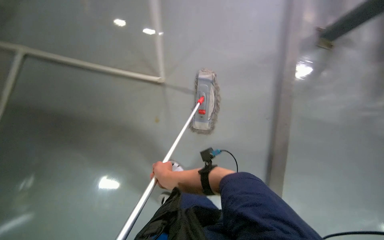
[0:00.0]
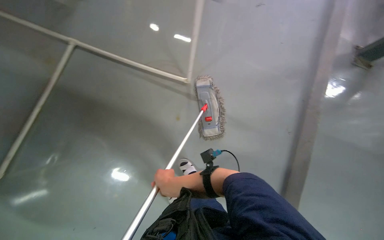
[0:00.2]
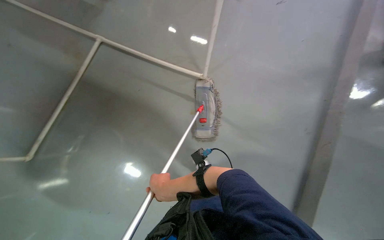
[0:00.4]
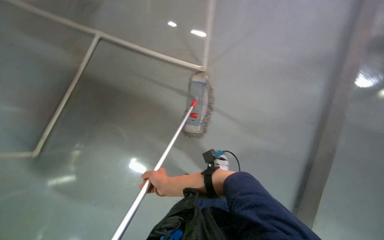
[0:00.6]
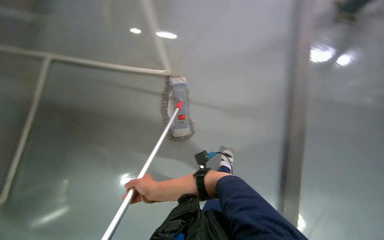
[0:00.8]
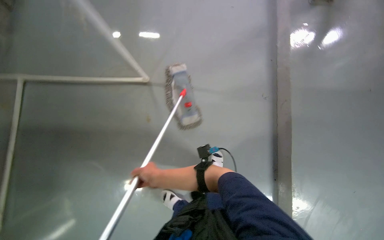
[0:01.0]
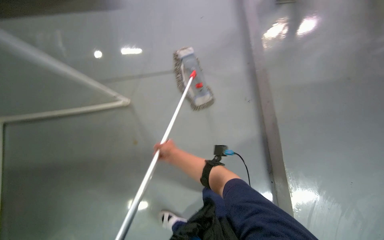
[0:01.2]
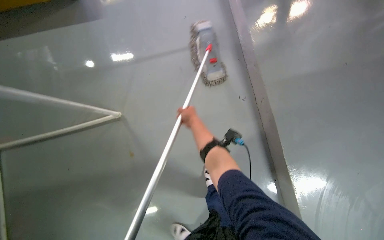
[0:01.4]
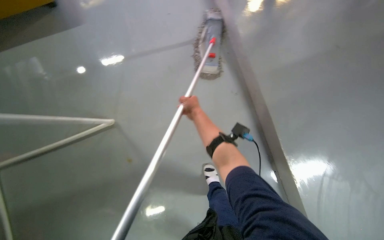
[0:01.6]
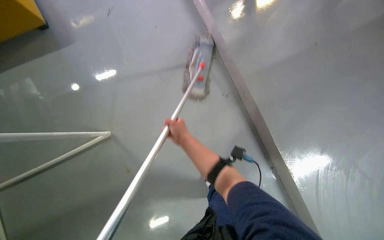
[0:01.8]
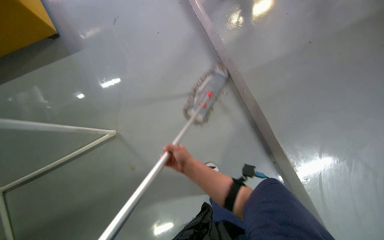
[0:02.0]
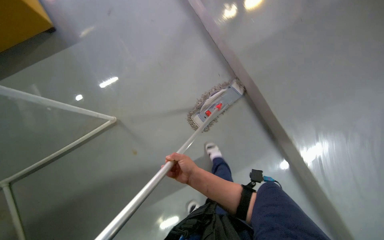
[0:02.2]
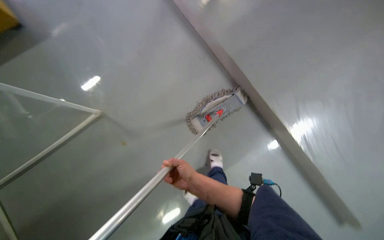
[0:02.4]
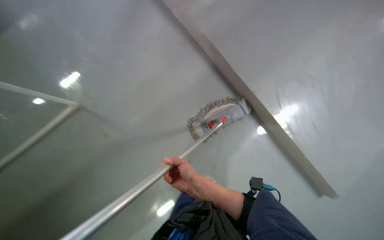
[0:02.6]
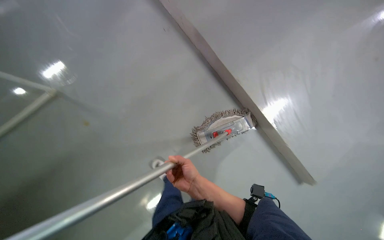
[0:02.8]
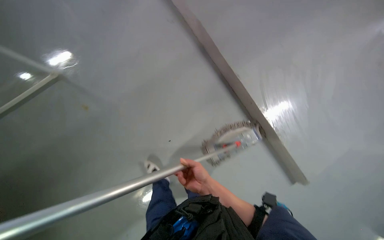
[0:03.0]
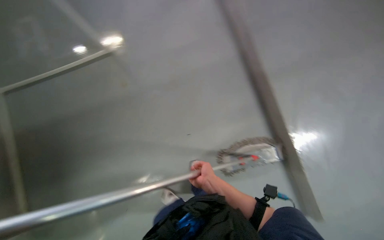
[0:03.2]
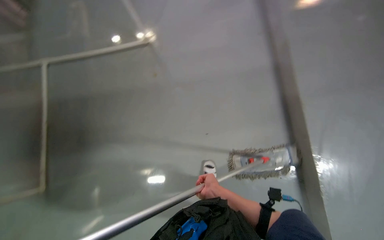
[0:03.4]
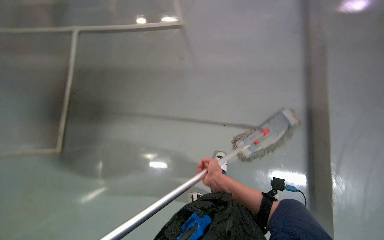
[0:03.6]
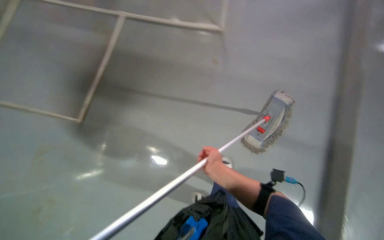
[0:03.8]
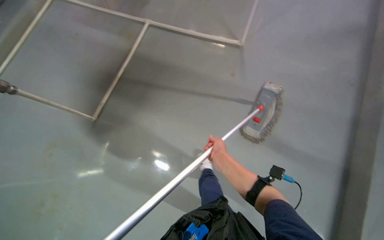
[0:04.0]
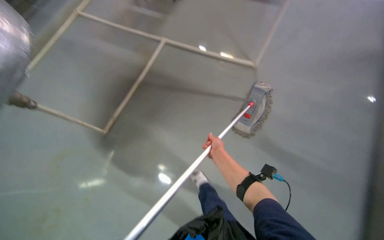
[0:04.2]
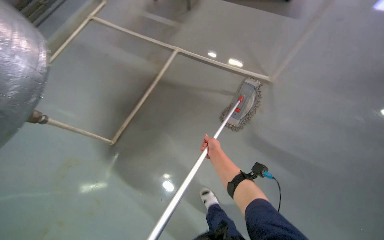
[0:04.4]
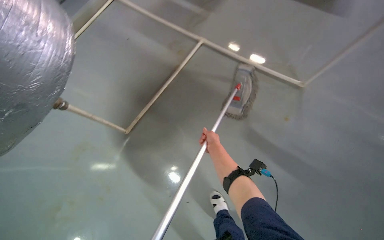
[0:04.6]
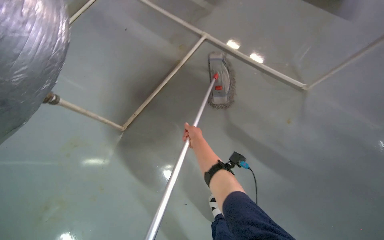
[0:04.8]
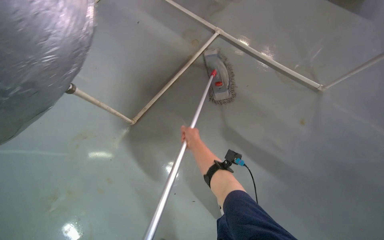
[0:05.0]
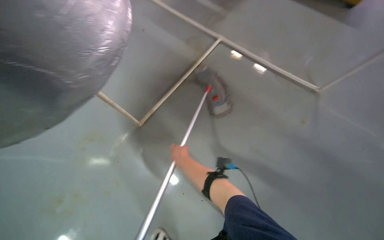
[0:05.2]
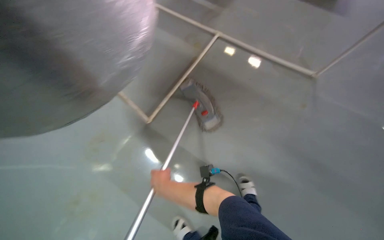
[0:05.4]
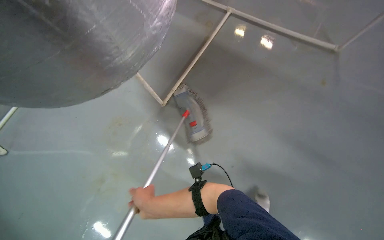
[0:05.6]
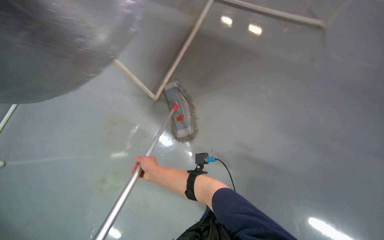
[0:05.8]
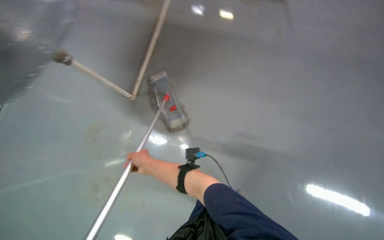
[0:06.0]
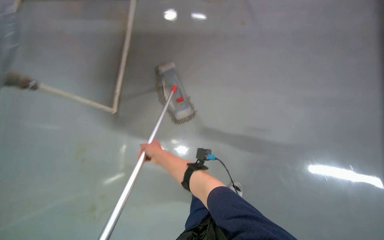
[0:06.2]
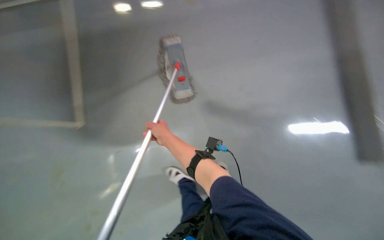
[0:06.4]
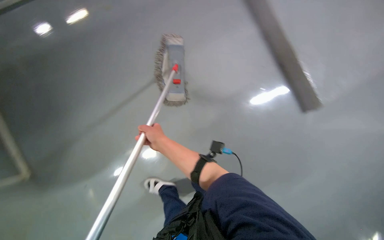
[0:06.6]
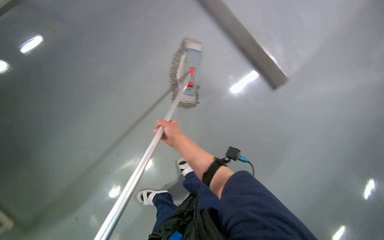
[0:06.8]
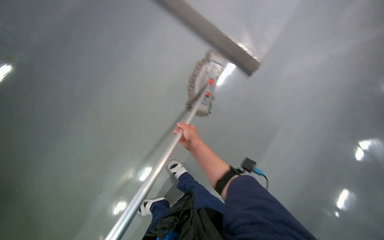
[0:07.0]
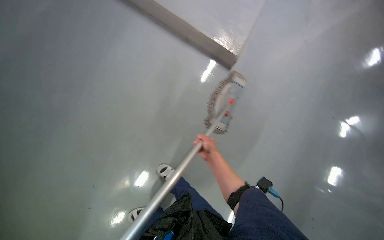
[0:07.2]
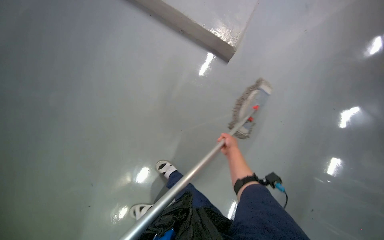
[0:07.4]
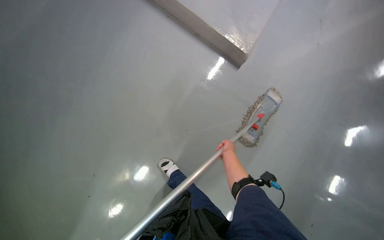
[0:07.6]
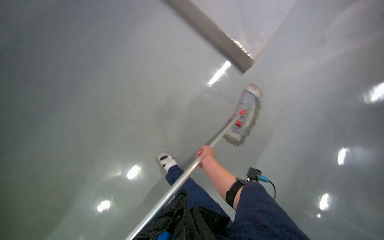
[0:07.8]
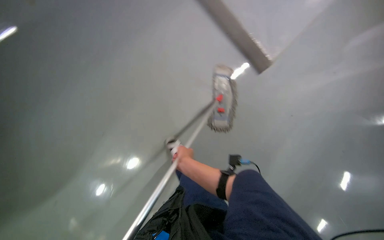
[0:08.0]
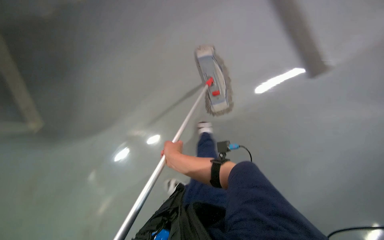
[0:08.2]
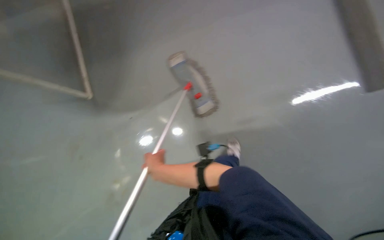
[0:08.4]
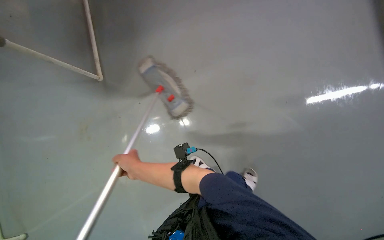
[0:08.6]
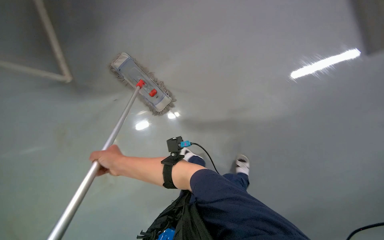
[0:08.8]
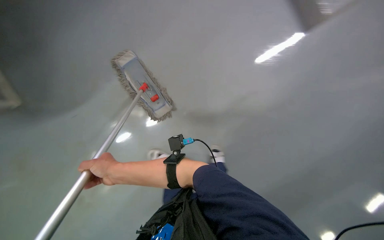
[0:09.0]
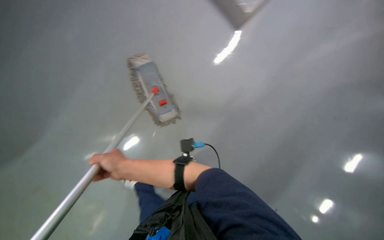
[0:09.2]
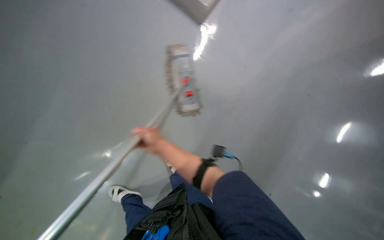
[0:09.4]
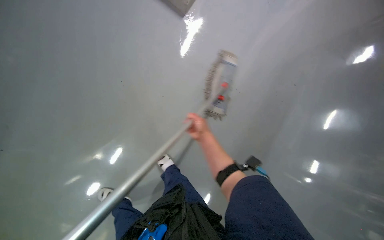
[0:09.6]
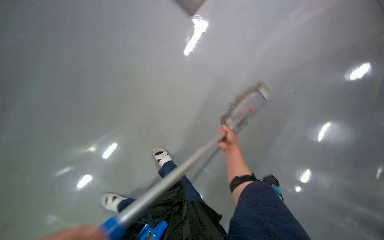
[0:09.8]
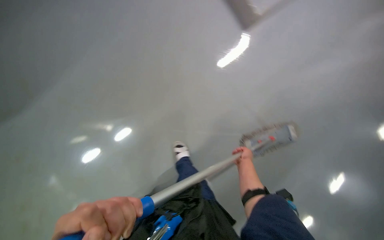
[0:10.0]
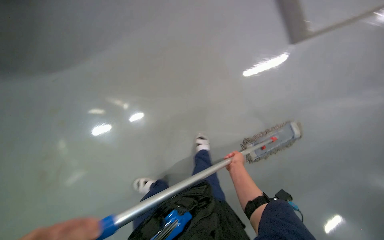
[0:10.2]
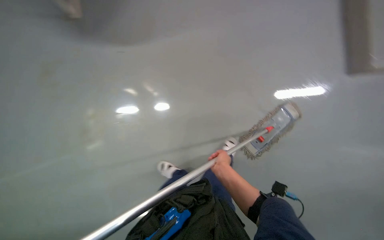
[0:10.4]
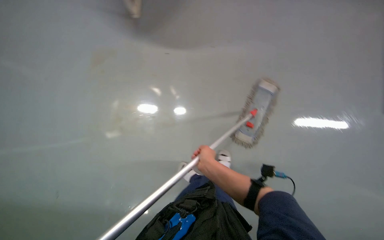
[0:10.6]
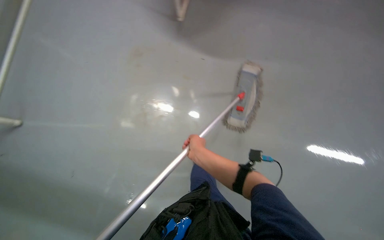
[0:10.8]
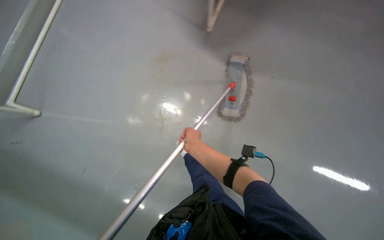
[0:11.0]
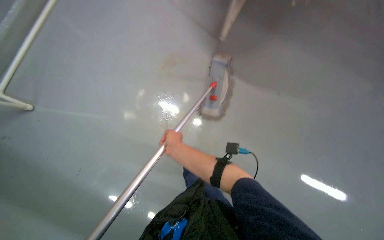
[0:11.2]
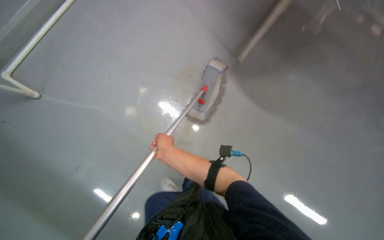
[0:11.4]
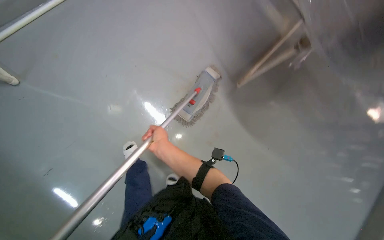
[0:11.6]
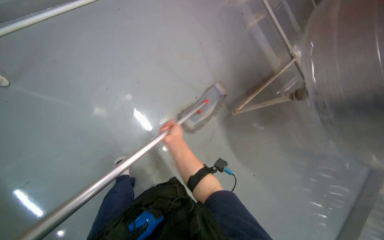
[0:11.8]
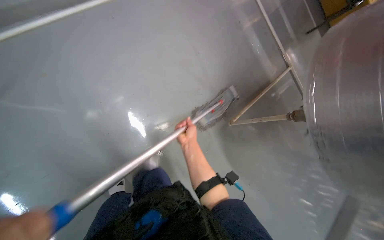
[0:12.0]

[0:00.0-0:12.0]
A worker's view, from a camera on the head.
Job: mopping floor.
The whole recording: Mopping floor. The worker mops the floor, occasionally wringing and adjusting the mop head.
0:01.6 to 0:03.0: The wearer looks some 15 degrees further to the right. The right hand travels down the picture by some 50 cm.
0:03.0 to 0:04.4: The head rotates about 50 degrees to the left.
0:04.4 to 0:06.0: The camera travels to the left, some 50 cm.
0:06.0 to 0:07.6: The scene turns some 45 degrees clockwise in the picture.
0:07.6 to 0:09.0: The right hand shifts approximately 40 cm to the left.
0:09.0 to 0:10.4: The head turns to the left by roughly 30 degrees. The right hand heads to the right, covering about 15 cm.
0:10.4 to 0:12.0: The camera is aimed approximately 25 degrees further to the right.

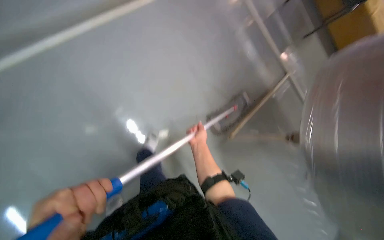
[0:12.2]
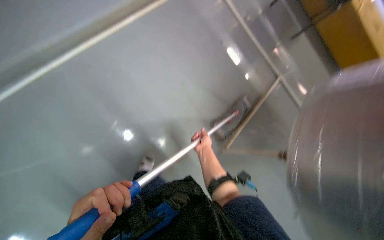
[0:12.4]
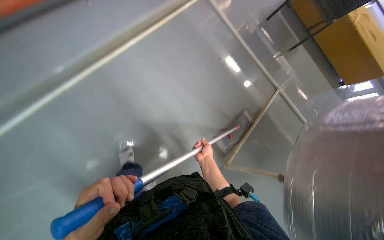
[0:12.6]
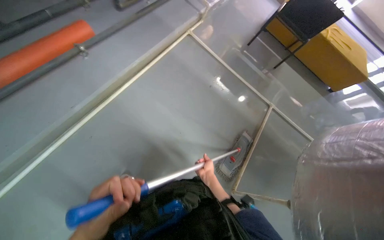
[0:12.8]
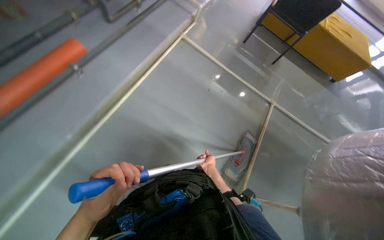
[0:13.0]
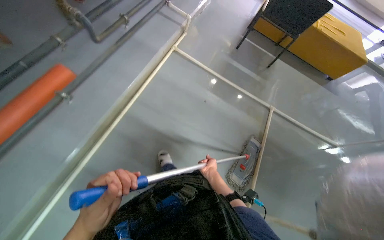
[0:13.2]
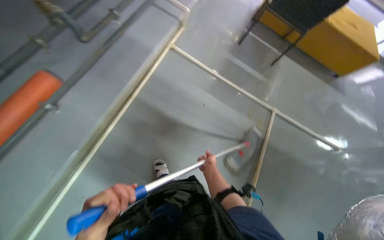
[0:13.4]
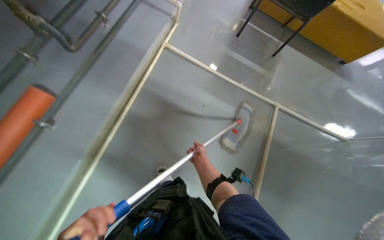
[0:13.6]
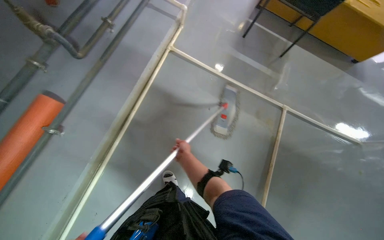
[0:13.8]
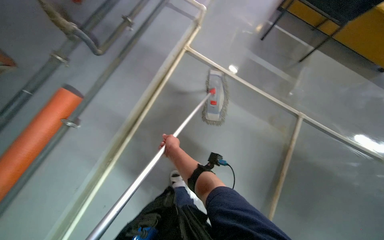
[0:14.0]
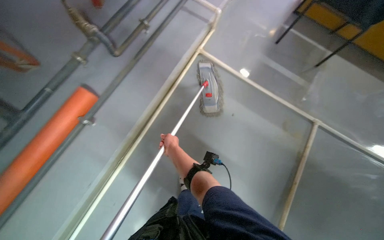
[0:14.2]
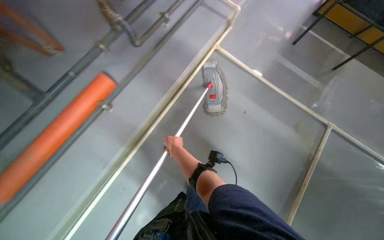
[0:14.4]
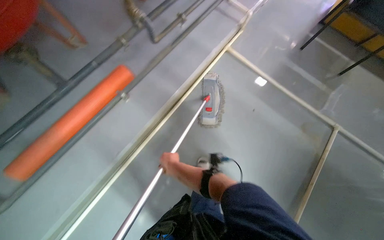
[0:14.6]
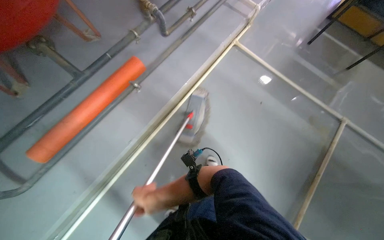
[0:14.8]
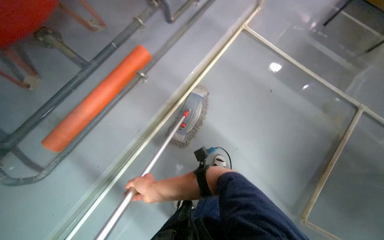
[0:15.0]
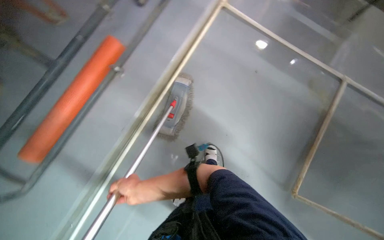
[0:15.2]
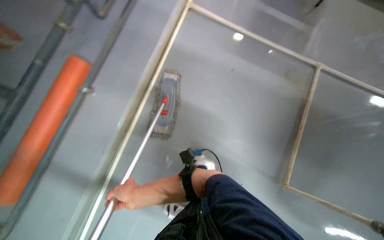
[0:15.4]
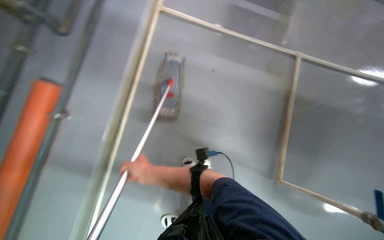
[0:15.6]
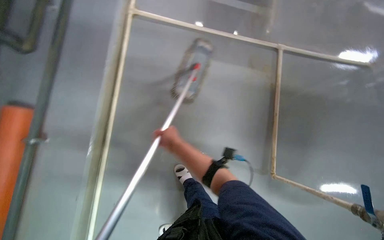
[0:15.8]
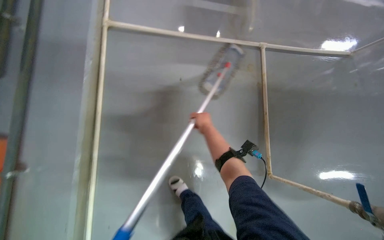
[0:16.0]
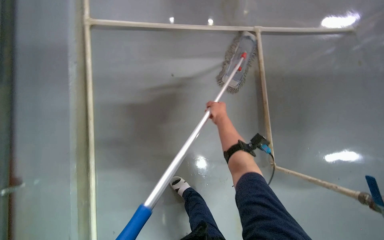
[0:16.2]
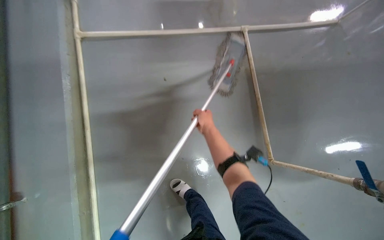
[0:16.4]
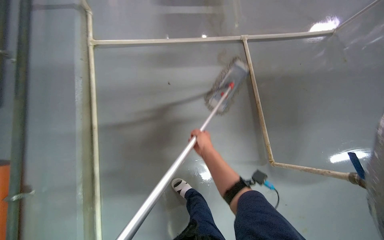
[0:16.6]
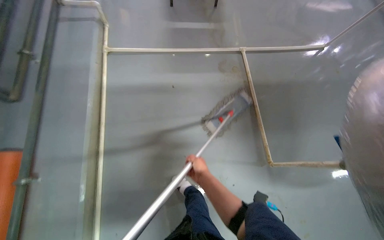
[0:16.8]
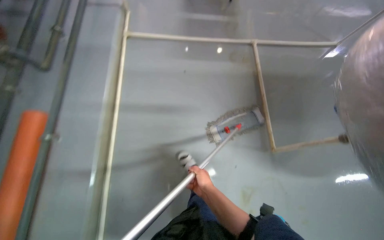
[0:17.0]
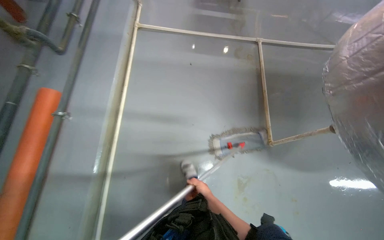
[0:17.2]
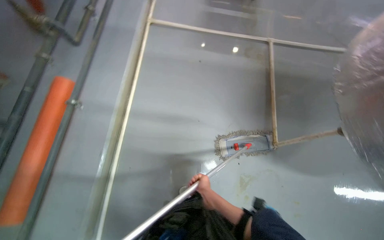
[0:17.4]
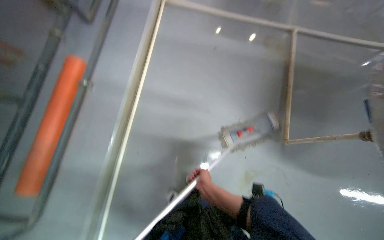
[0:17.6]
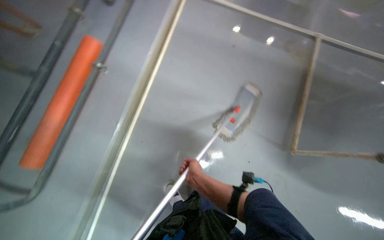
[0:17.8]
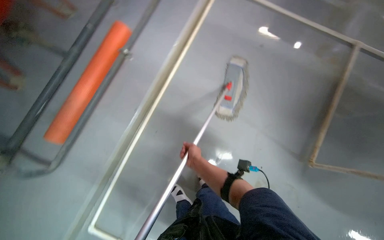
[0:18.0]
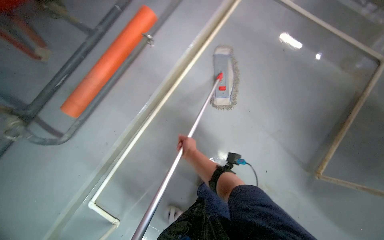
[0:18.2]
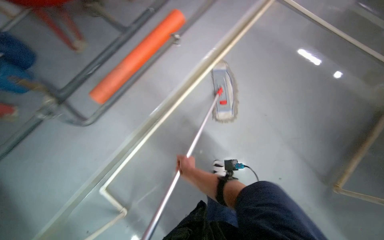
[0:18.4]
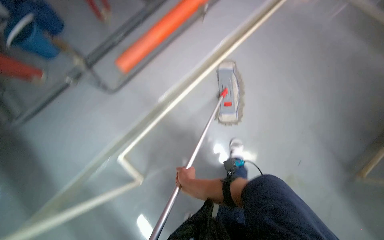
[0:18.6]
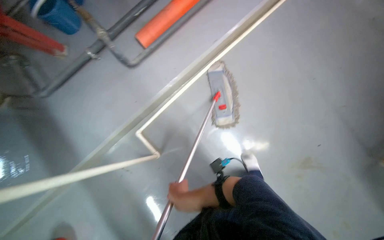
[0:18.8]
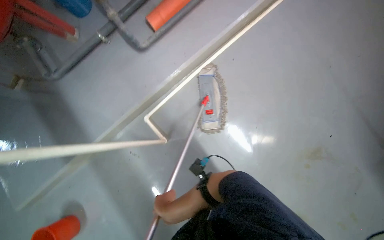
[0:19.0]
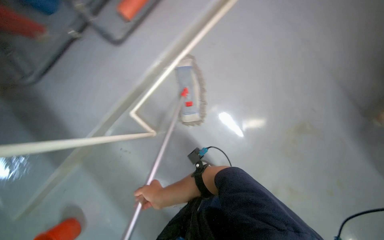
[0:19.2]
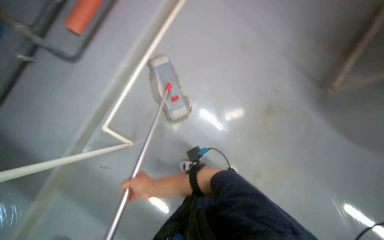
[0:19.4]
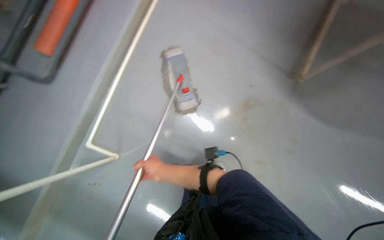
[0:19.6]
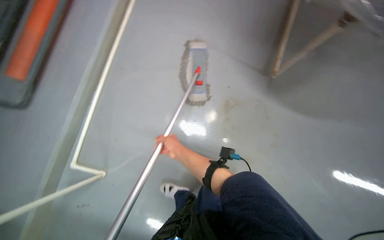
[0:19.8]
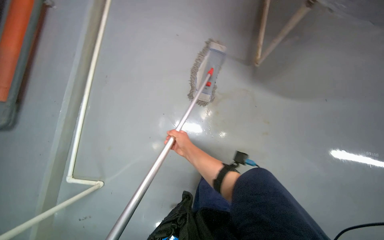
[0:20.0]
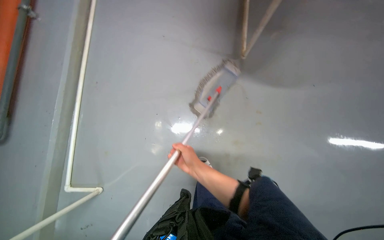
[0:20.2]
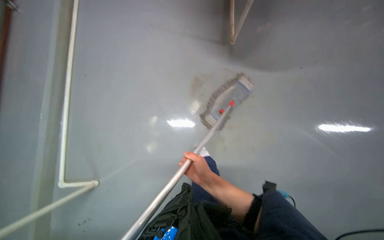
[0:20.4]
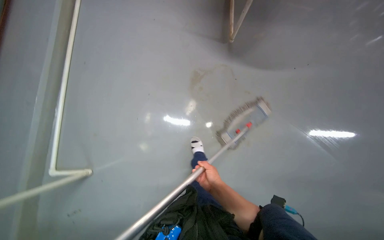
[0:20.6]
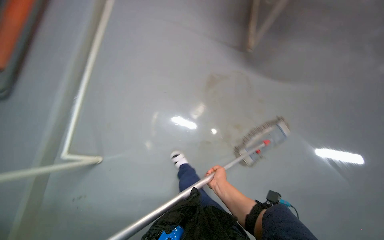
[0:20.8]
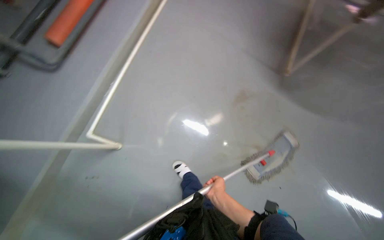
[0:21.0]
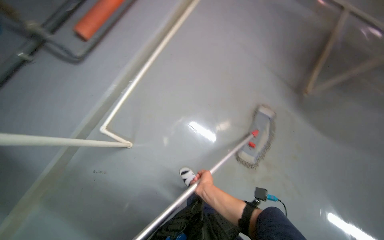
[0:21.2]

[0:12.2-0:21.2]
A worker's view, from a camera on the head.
Job: mopping floor.
The whole recording: Mopping floor. The worker mops the floor, occasionally wringing and adjusting the mop head.
0:12.2 to 0:13.8: The head travels approximately 50 cm. The scene turns some 25 degrees counterclockwise in the picture.
0:13.8 to 0:15.2: The right hand moves to the left and down the picture, approximately 60 cm.
0:15.2 to 0:16.6: The right hand travels to the right and up the picture by roughly 35 cm.
0:16.6 to 0:18.2: The wearer moves approximately 60 cm. The head turns to the left by approximately 45 degrees.
